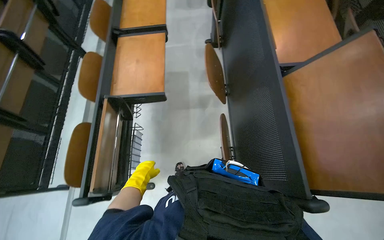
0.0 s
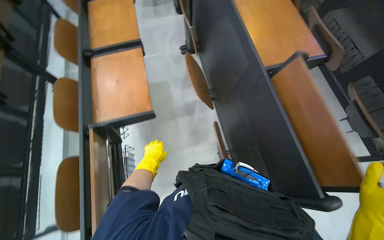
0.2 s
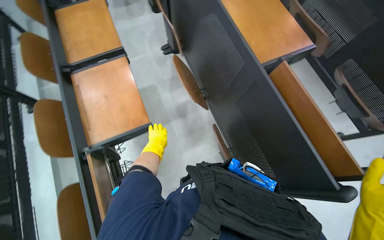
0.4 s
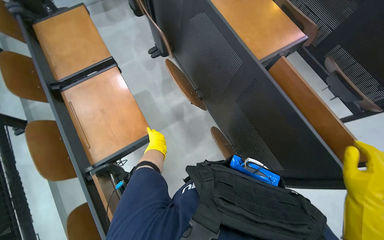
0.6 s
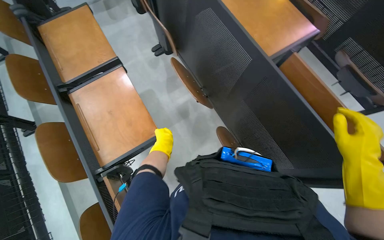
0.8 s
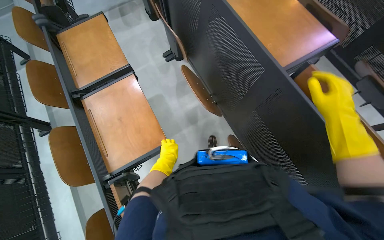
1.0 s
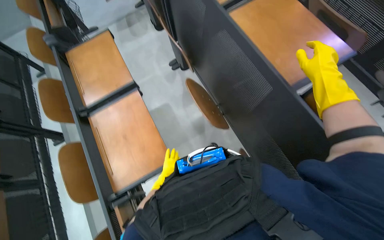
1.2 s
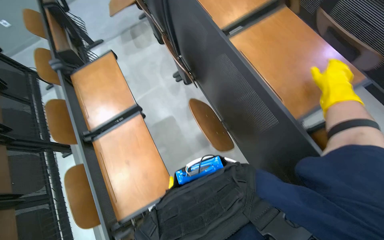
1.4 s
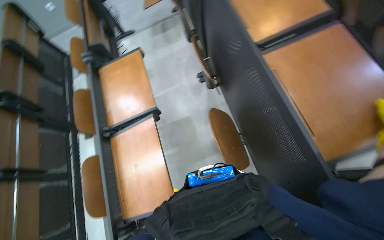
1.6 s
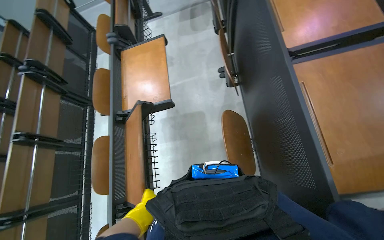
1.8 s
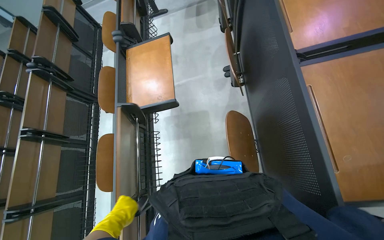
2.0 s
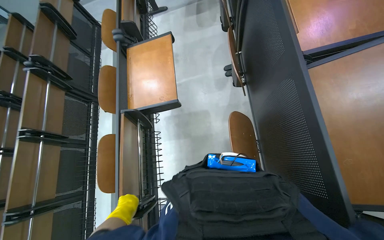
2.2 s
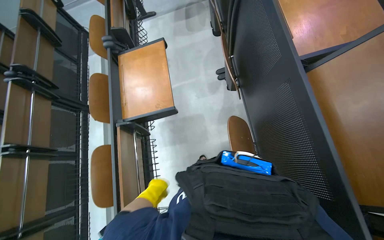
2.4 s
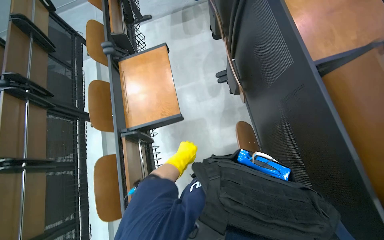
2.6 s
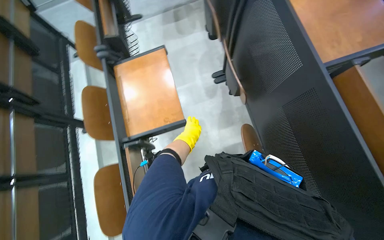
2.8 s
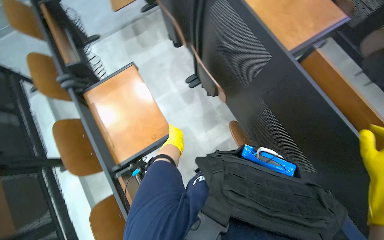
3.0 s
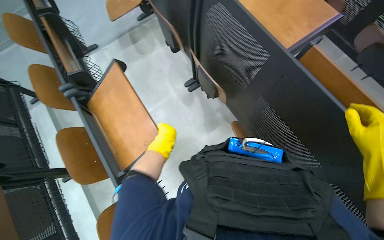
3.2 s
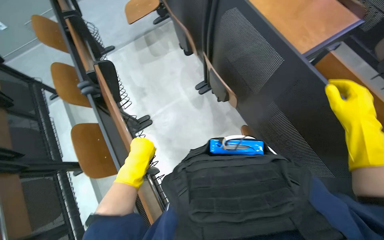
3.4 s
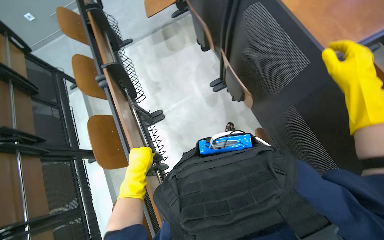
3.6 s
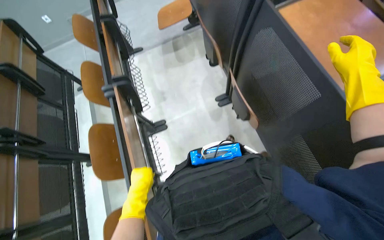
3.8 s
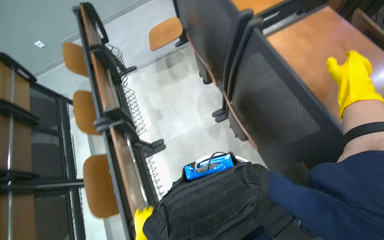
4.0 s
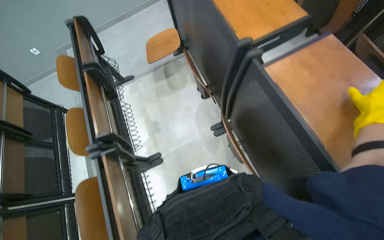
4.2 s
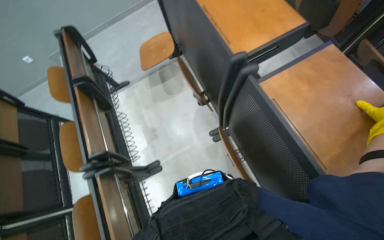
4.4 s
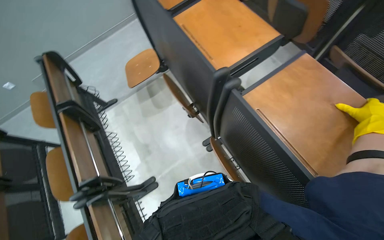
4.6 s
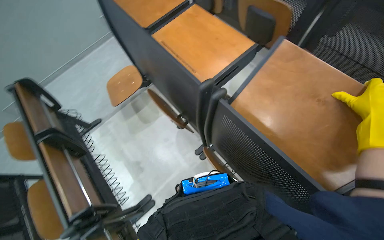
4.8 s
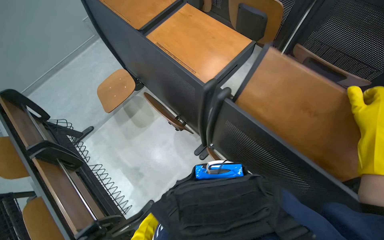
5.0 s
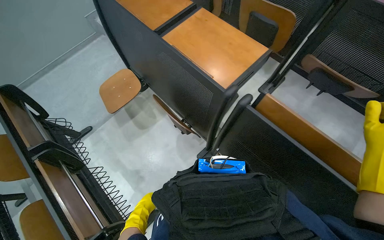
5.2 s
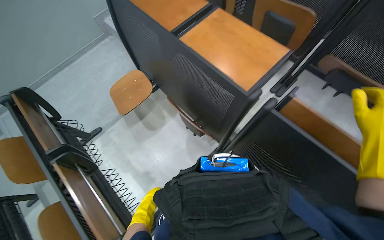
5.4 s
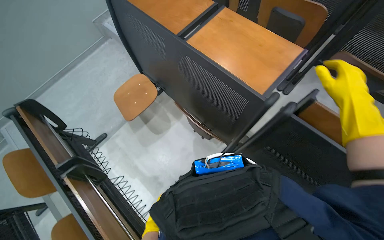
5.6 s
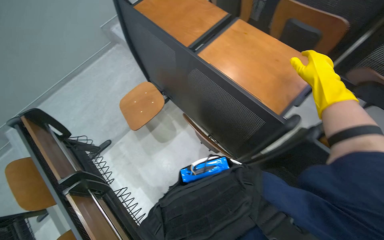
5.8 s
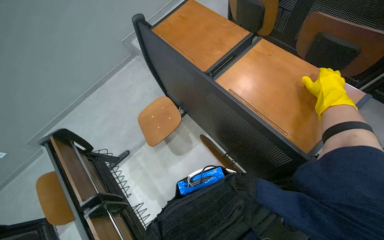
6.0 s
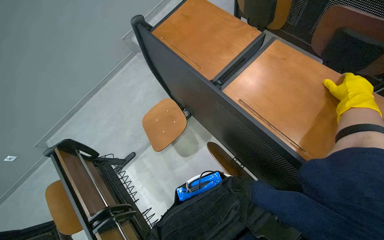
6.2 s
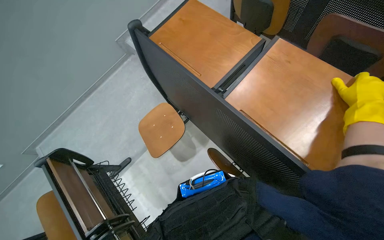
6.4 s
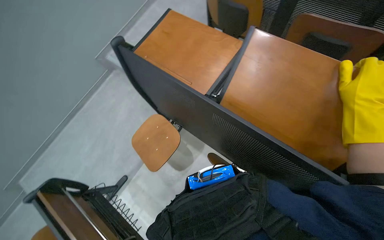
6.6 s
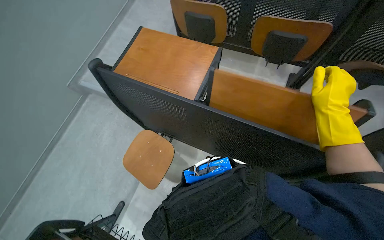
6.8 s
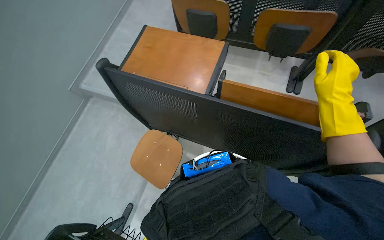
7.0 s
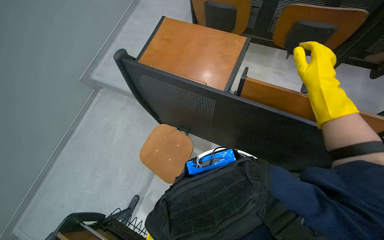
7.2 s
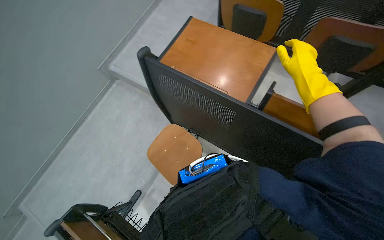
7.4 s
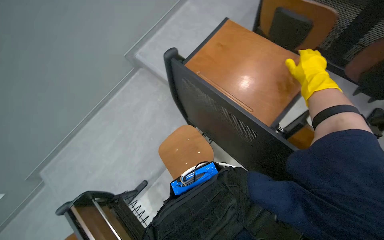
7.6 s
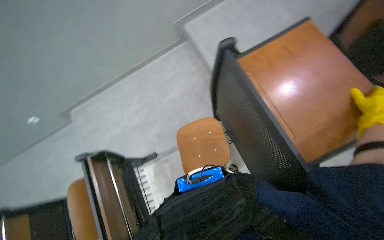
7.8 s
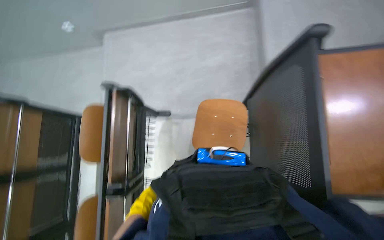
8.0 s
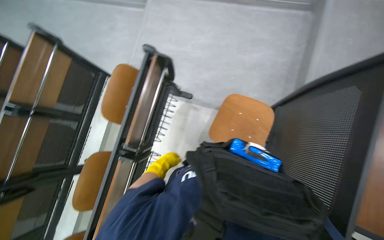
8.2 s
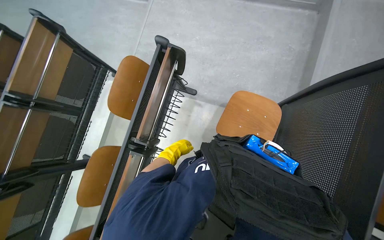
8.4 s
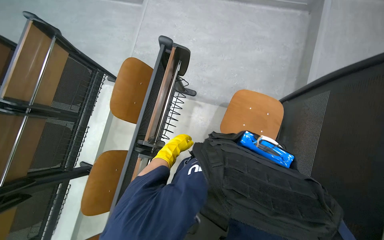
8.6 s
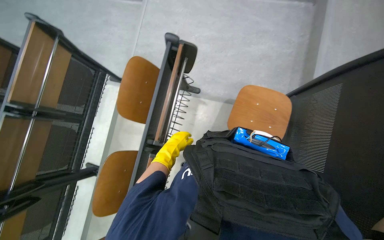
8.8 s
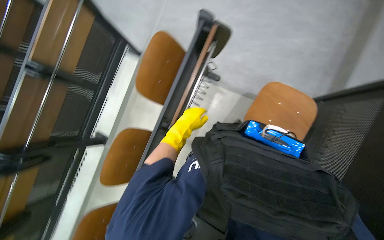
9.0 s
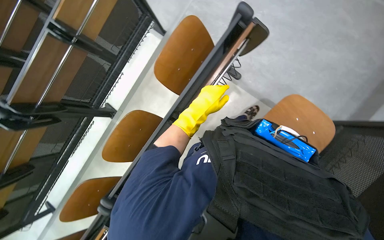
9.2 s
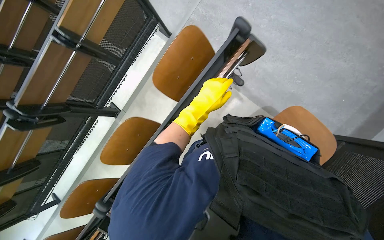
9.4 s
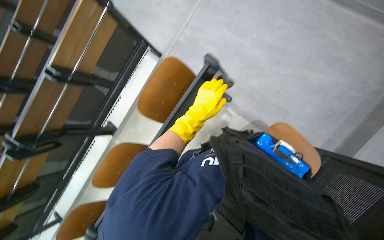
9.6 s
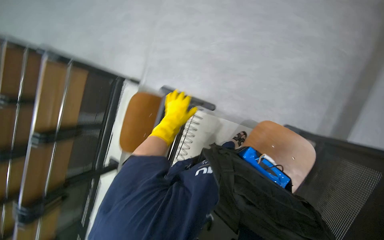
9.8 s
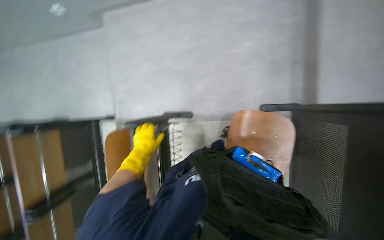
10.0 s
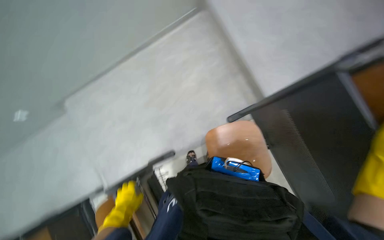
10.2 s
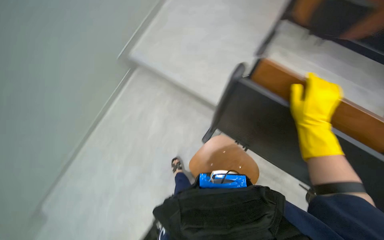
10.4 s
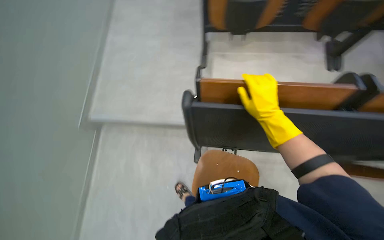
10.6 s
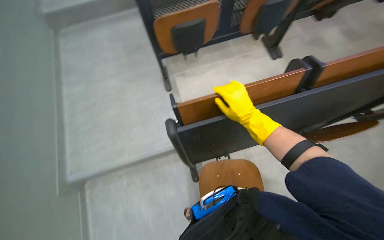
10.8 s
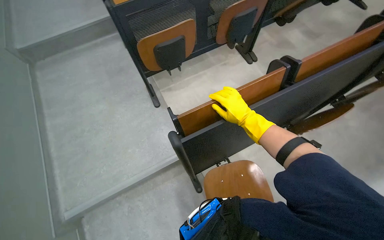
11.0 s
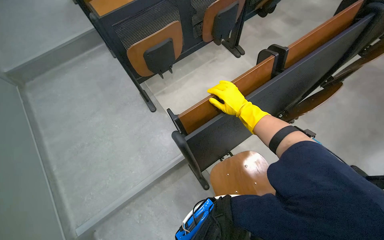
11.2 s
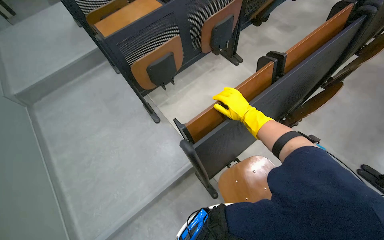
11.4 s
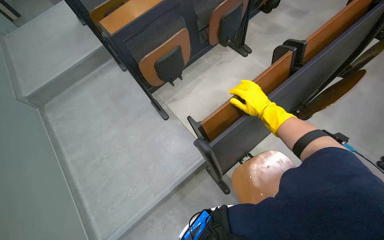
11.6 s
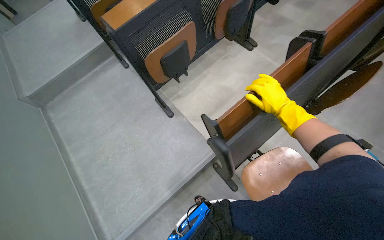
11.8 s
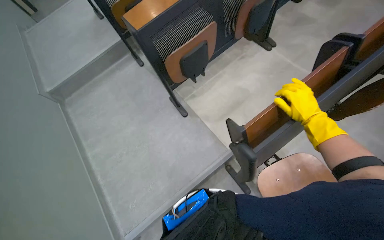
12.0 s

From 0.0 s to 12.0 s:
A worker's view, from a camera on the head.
Job: organizing items.
The whole recording: Folding Up Writing Tablets. The worker folds up the writing tablets in the lecture hall.
From 0.0 s to 1.6 s: The wearer moves about 60 cm.
From 3.0 s to 4.4 s: The camera is carried about 50 cm.
From 4.4 s to 6.0 s: The wearer moves some 50 cm.
From 6.0 s to 7.6 s: The wearer moves about 40 cm.
From 7.6 s to 9.0 s: The wearer moves approximately 40 cm. The camera pitches downward, by approximately 30 degrees. Everything in view rotates roughly 70 degrees clockwise.
From 9.0 s to 10.4 s: The wearer moves some 50 cm. The wearer looks some 25 degrees further upward. Everything in view rotates about 75 degrees counterclockwise.
From 10.4 s to 12.0 s: The view tilts roughly 15 degrees upward. Everything in view rotates roughly 50 degrees counterclockwise.

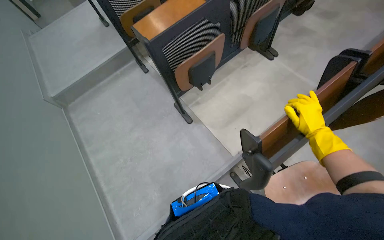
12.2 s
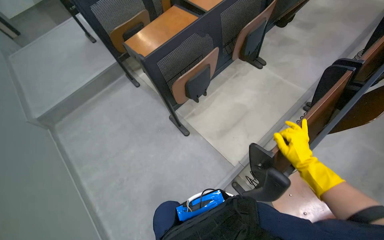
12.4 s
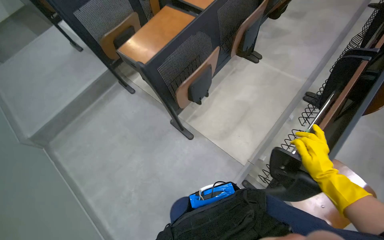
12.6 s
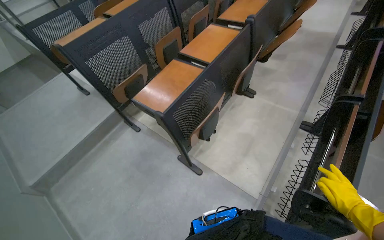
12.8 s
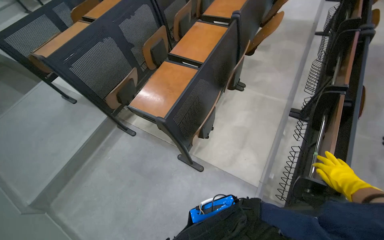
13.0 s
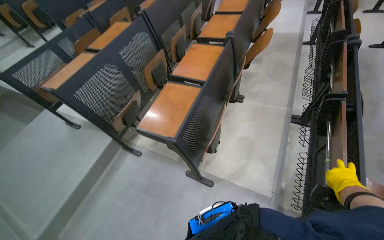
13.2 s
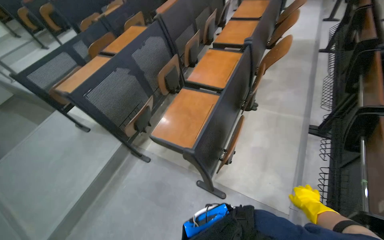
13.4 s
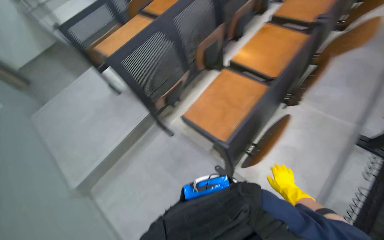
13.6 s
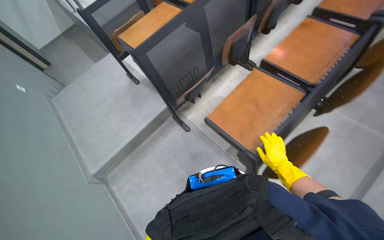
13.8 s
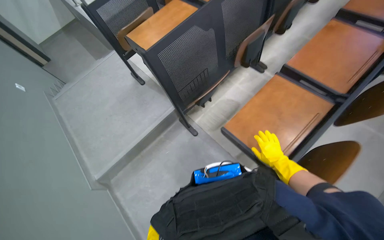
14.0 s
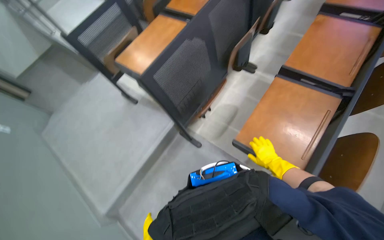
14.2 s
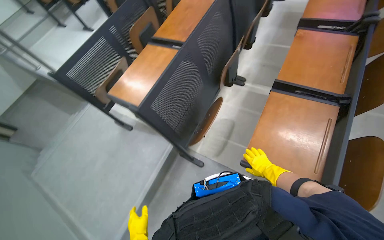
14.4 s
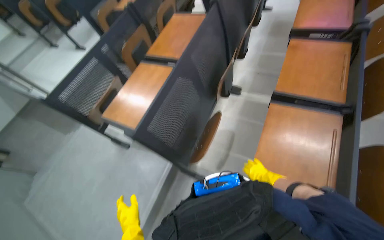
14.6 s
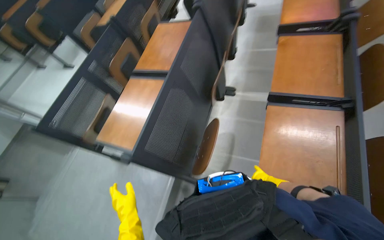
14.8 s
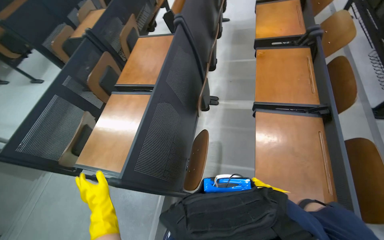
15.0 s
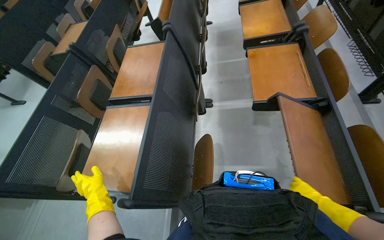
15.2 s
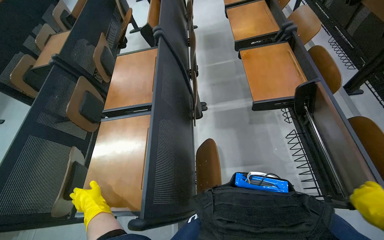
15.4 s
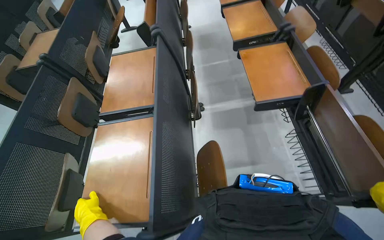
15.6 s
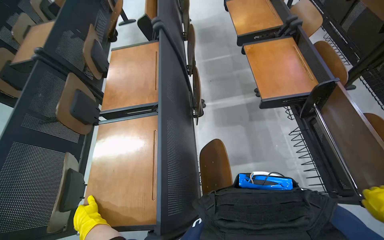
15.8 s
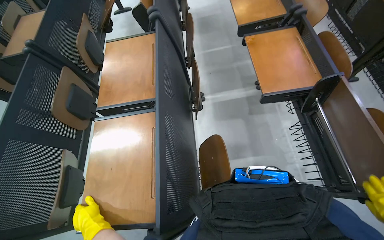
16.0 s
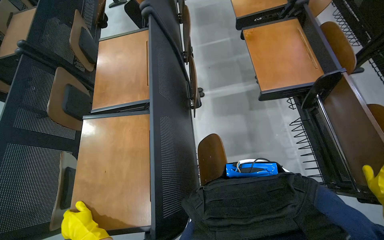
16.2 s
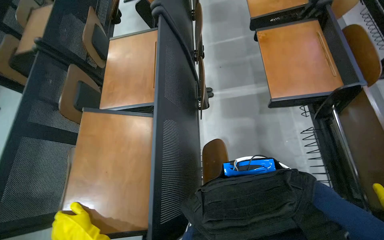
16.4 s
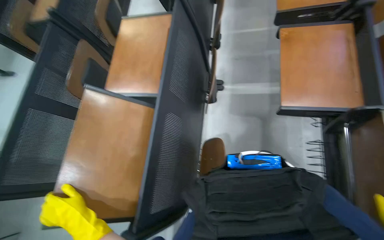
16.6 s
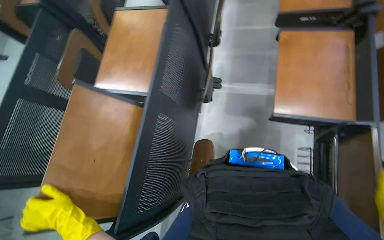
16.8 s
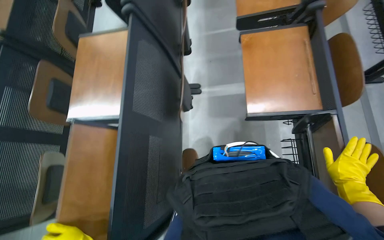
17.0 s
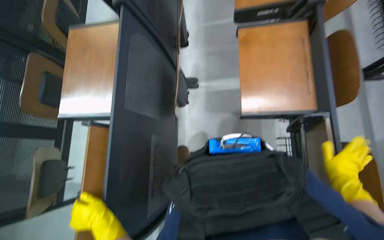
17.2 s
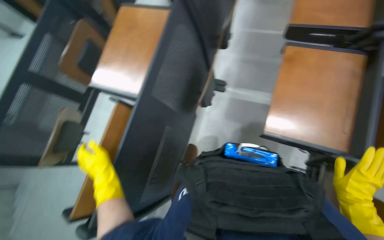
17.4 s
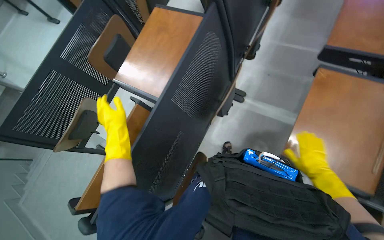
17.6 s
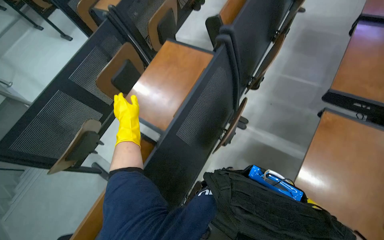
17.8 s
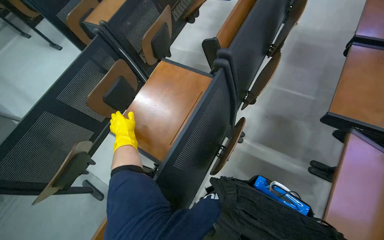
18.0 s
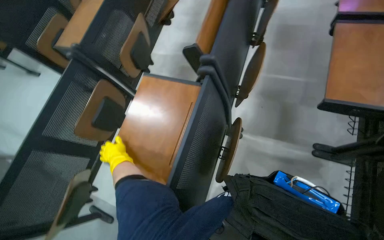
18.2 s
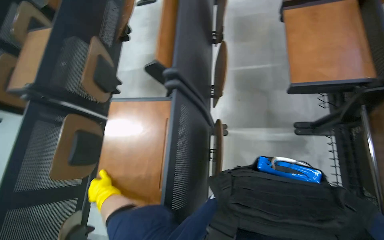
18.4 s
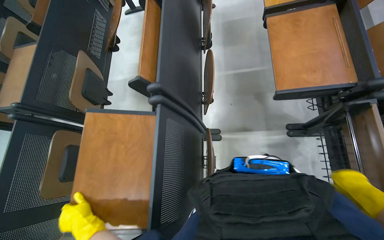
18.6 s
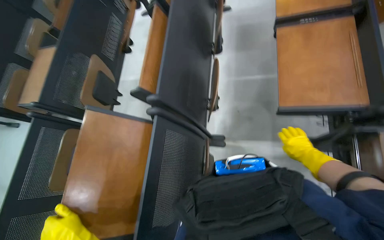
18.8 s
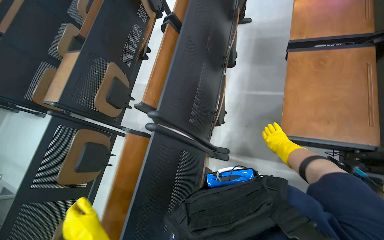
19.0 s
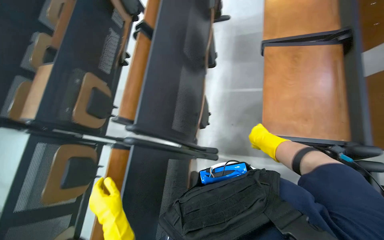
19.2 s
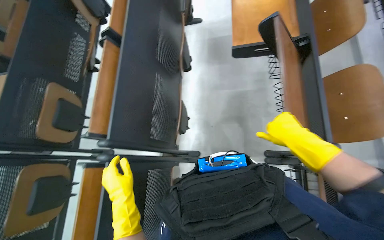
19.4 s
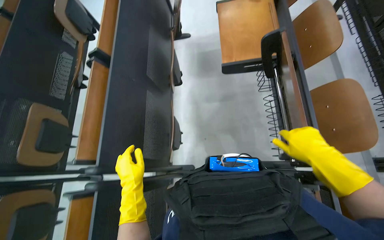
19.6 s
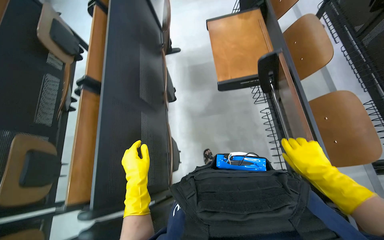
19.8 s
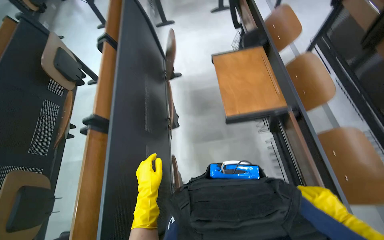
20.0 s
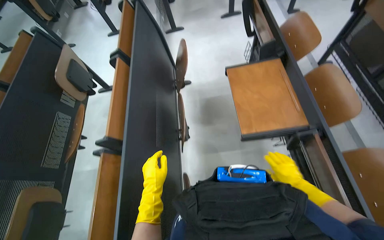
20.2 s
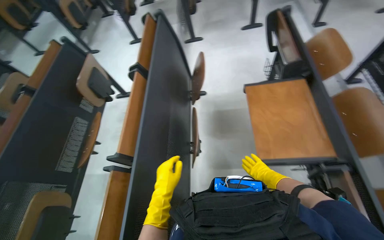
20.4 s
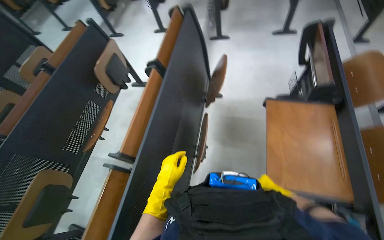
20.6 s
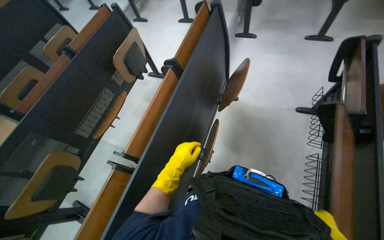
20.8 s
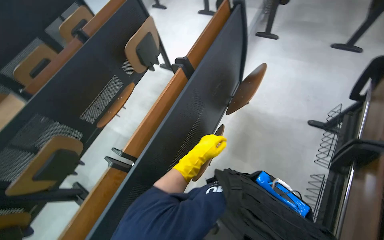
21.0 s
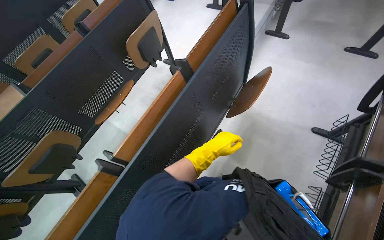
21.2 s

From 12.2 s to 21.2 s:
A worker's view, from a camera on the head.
Job: organizing items.
The whole recording: Folding Up Writing Tablets. The worker folds up the writing tablets in the lecture hall.
From 12.2 s to 13.8 s: The camera travels roughly 80 cm.
From 13.8 s to 15.2 s: The camera is carried some 60 cm. The head turns to the right by approximately 40 degrees. The wearer looks some 15 degrees further upward.
From 15.2 s to 16.6 s: The view tilts roughly 15 degrees downward.
From 16.6 s to 18.2 s: The view tilts about 15 degrees upward.
From 18.2 s to 19.8 s: The camera travels roughly 60 cm.
From 19.8 s to 21.2 s: The head travels approximately 60 cm. The wearer's head swings approximately 40 degrees to the left.
